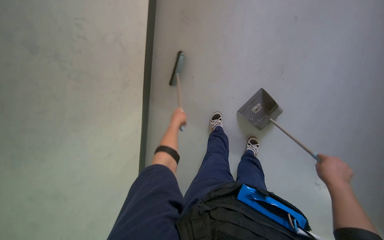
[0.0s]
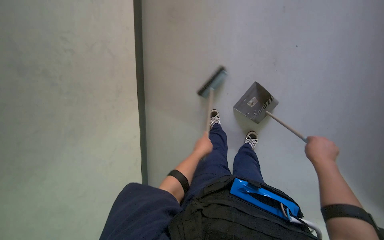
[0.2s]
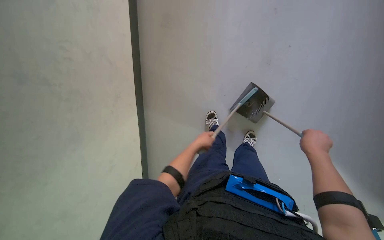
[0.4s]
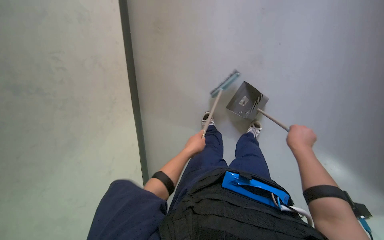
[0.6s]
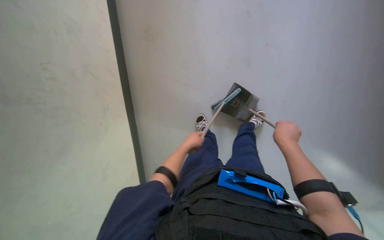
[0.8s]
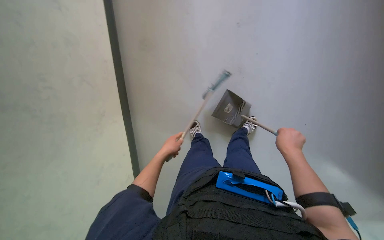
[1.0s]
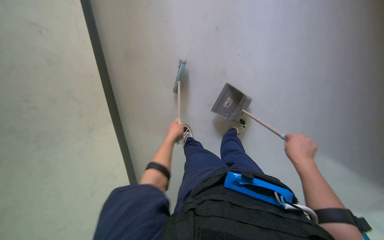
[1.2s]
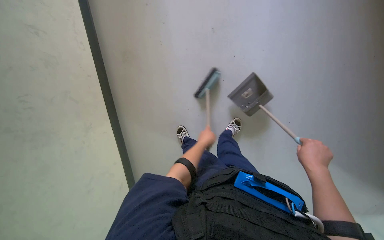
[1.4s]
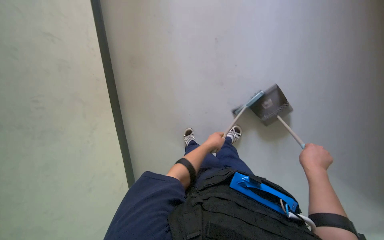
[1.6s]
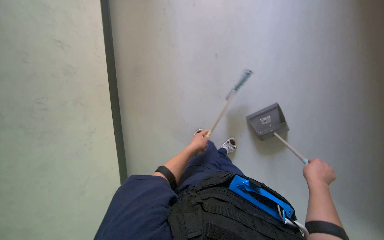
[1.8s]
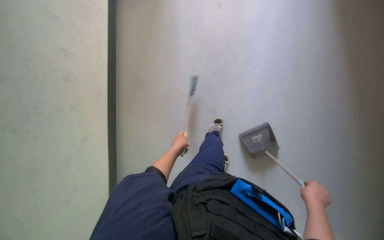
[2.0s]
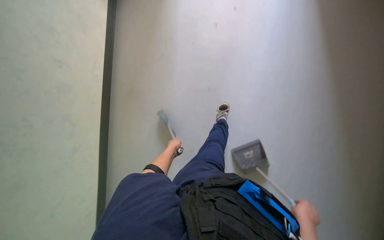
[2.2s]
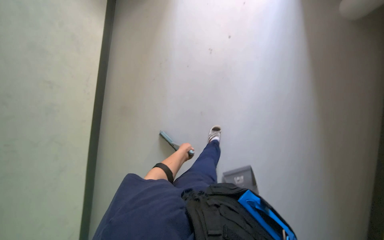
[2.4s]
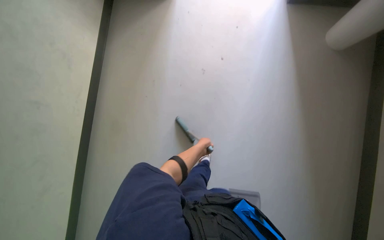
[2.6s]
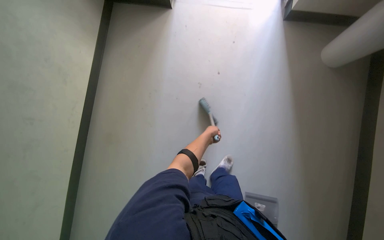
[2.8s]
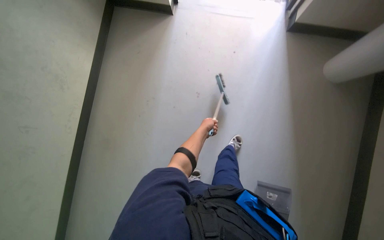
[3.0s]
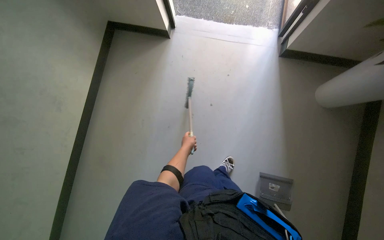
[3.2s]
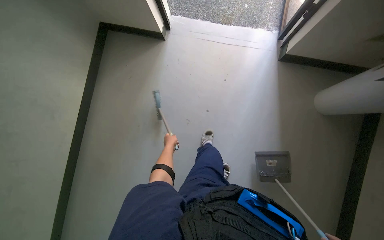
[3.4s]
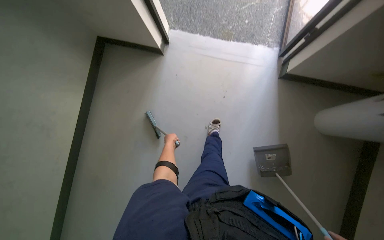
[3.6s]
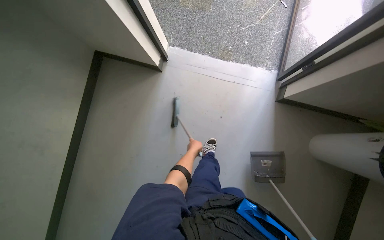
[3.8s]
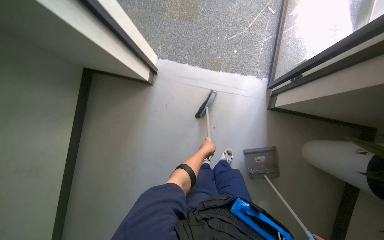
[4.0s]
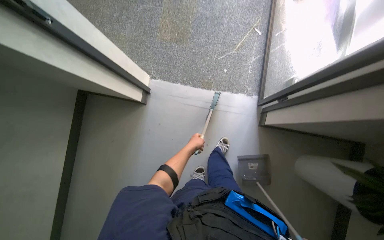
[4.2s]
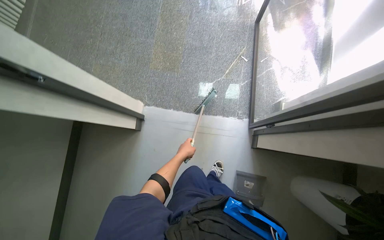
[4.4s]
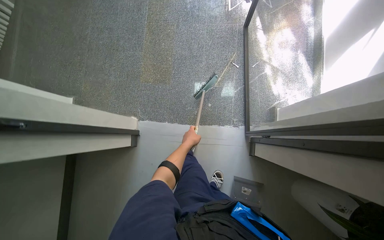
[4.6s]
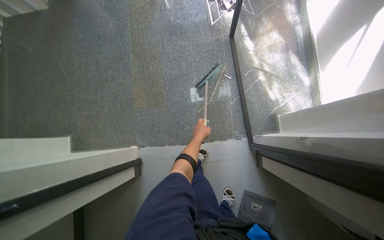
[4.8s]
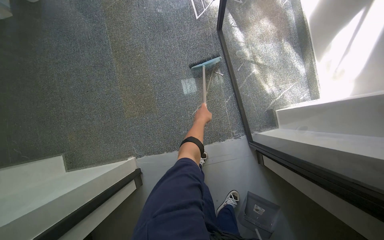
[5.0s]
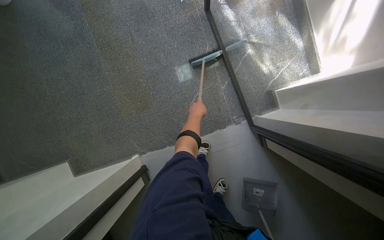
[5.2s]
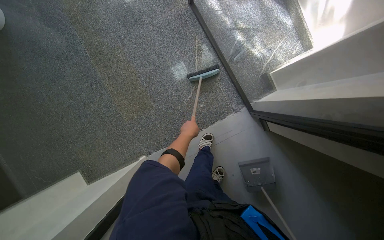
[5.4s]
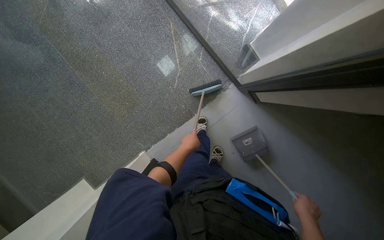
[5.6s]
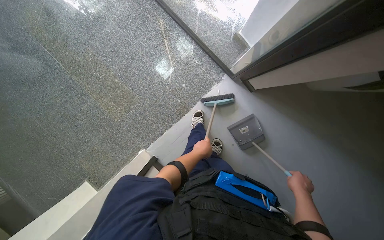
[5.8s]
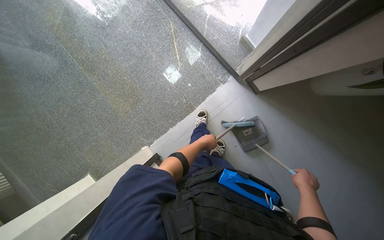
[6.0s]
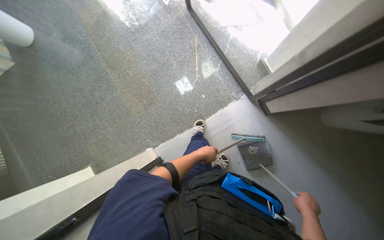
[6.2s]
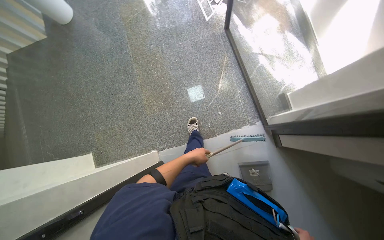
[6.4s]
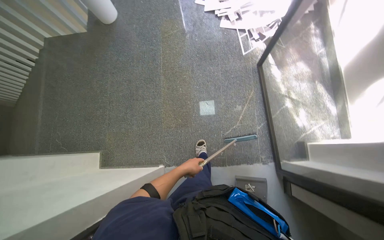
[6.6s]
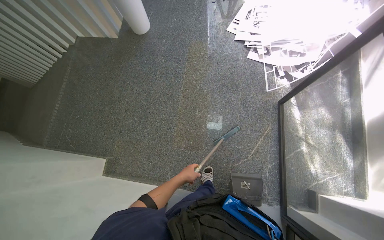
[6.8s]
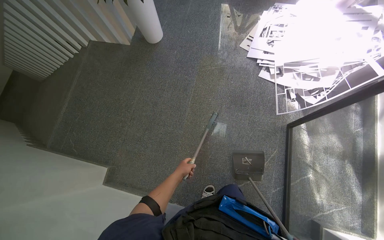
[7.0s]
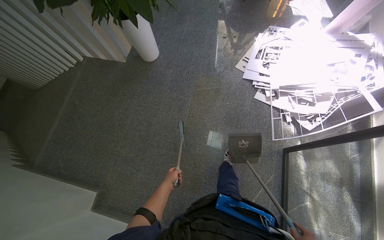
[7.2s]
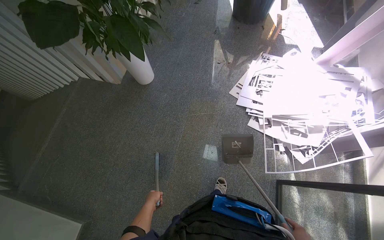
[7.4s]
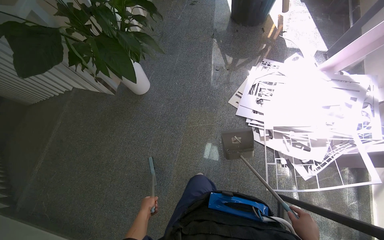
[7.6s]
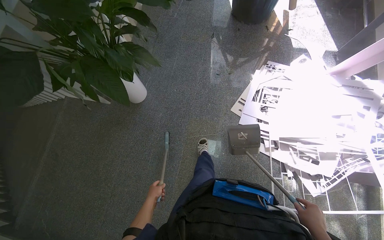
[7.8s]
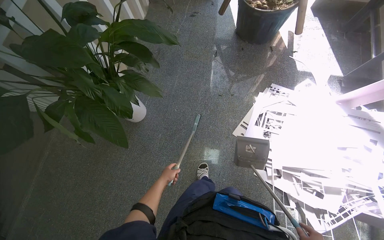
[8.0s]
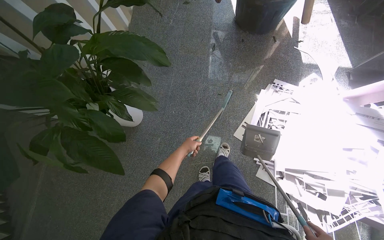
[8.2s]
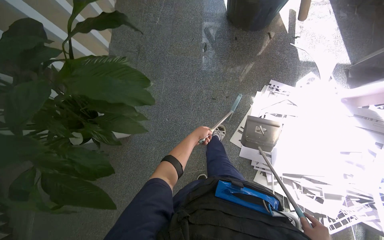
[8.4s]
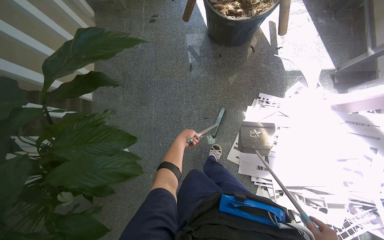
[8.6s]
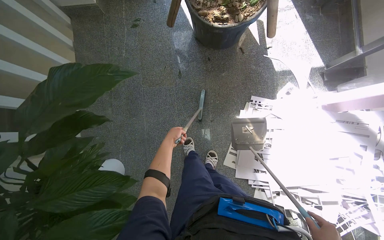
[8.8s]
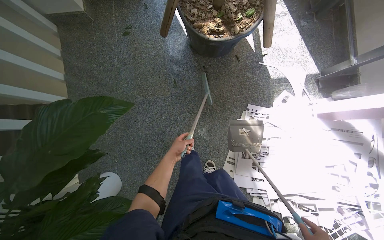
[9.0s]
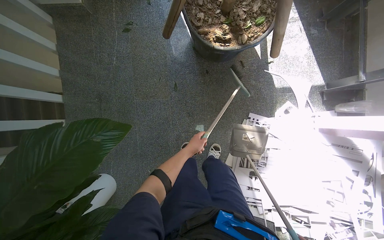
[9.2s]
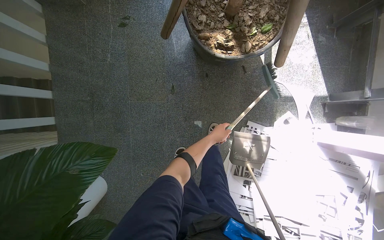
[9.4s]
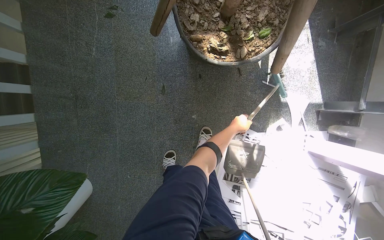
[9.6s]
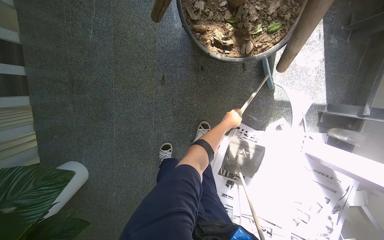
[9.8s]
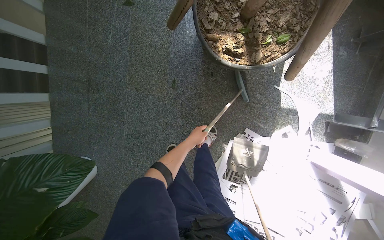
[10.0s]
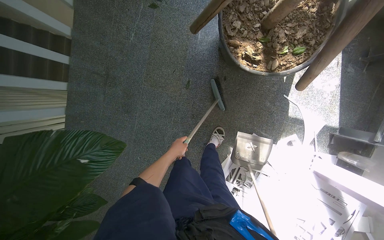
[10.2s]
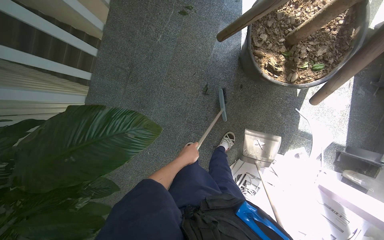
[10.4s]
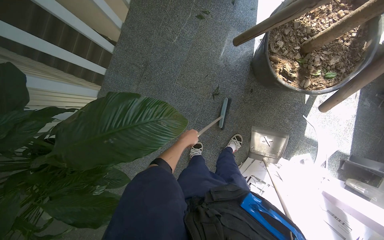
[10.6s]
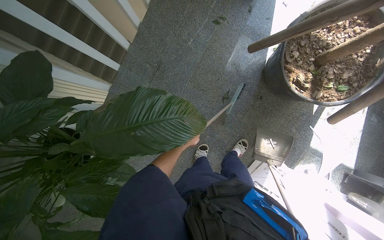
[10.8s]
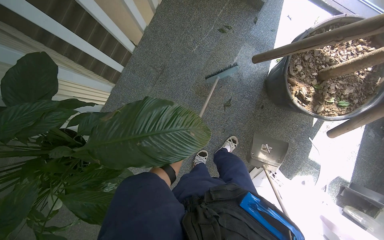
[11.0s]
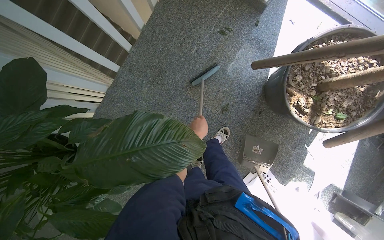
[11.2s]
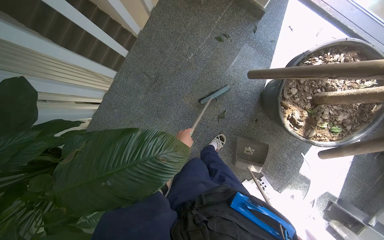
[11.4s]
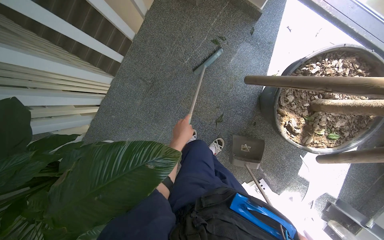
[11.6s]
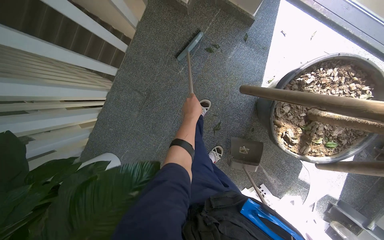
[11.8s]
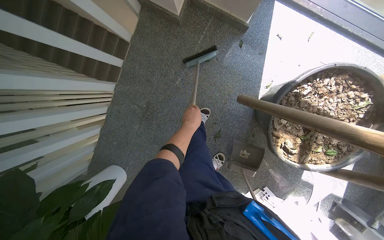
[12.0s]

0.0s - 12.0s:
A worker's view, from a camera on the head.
Job: sweeping floor.
The whole recording: Sweeping office floor. The worker sweeps the office floor with a broom and collects debris with a dustpan.
0.0s - 1.6s: The head turns to the right by roughly 20 degrees. The left hand goes left and right, some 20 cm each way, reversing 2 times.
1.6s - 3.0s: The wearer looks approximately 25 degrees further upward. The left hand travels up the picture by about 50 cm, and travels to the left and back again, roughly 10 cm each way.
3.0s - 4.4s: The head travels approximately 80 cm.
4.4s - 6.0s: Everything in view rotates roughly 50 degrees counterclockwise.
6.0s - 7.6s: The head travels some 1 m. The camera pitches upward, by some 15 degrees. Everything in view rotates about 55 degrees clockwise.
7.6s - 9.0s: The camera travels roughly 1 m. The view tilts some 15 degrees downward.
9.0s - 10.4s: The scene rotates clockwise by some 30 degrees. The left hand moves about 35 cm to the right and comes back.
10.4s - 12.0s: The camera is carried roughly 50 cm.

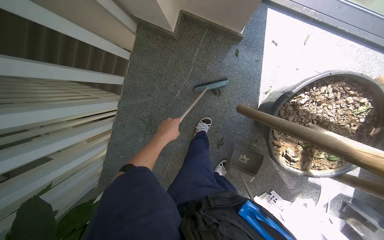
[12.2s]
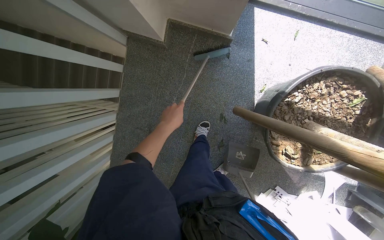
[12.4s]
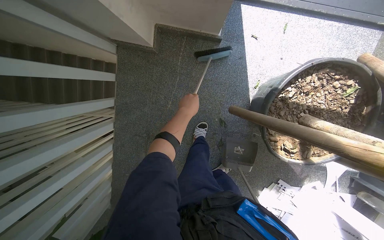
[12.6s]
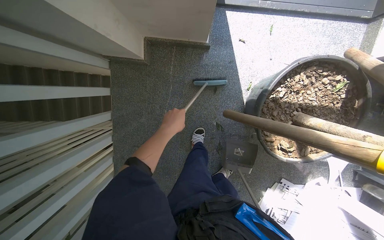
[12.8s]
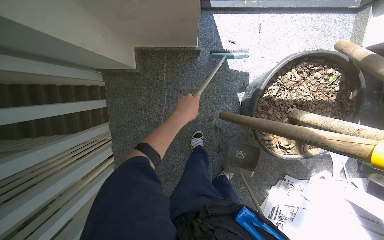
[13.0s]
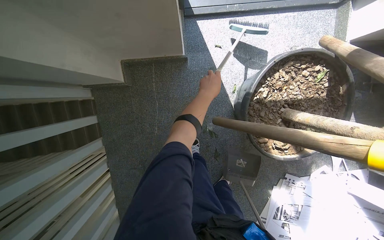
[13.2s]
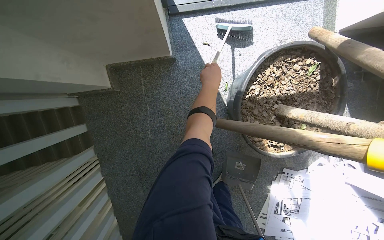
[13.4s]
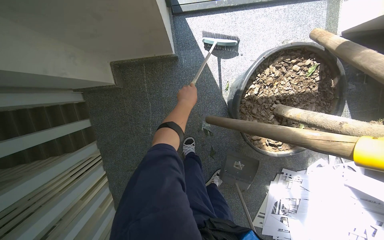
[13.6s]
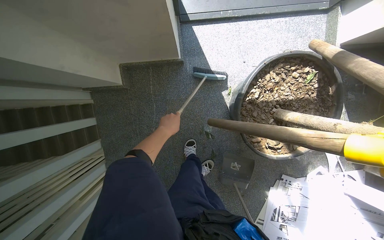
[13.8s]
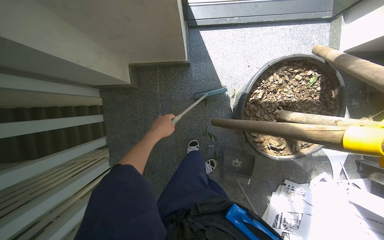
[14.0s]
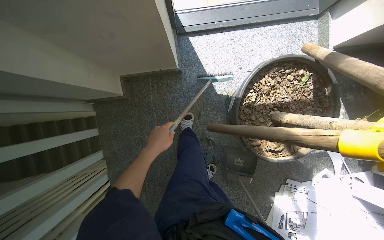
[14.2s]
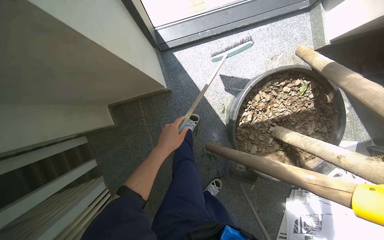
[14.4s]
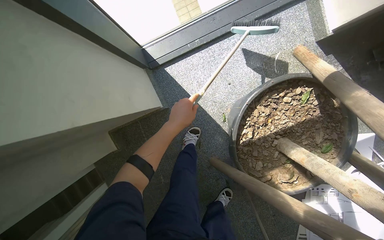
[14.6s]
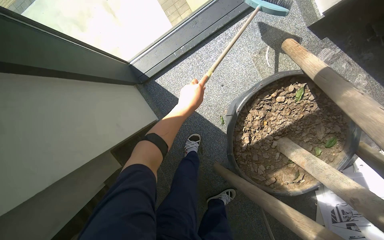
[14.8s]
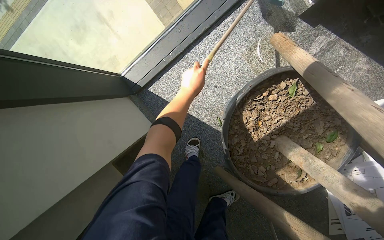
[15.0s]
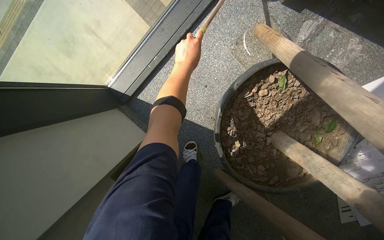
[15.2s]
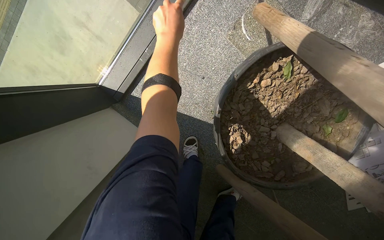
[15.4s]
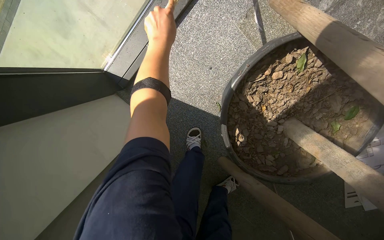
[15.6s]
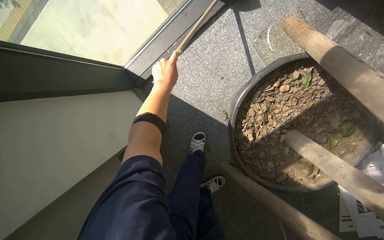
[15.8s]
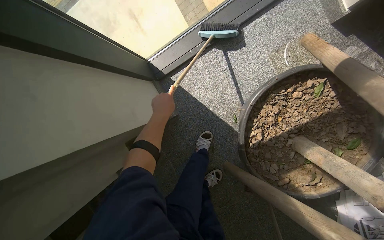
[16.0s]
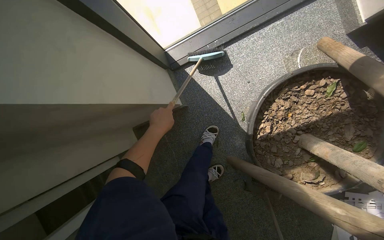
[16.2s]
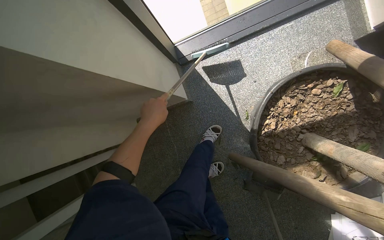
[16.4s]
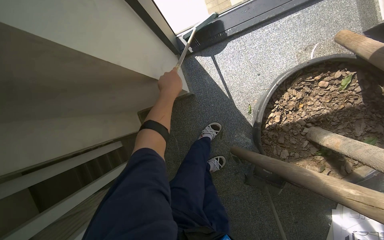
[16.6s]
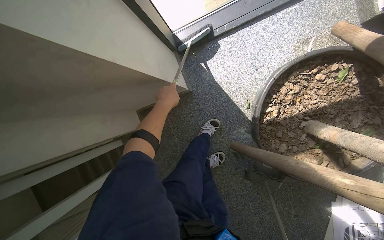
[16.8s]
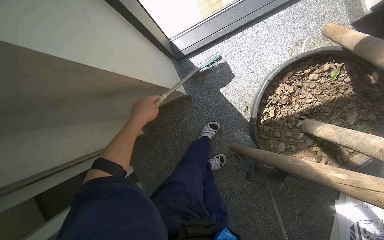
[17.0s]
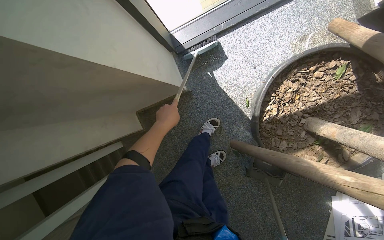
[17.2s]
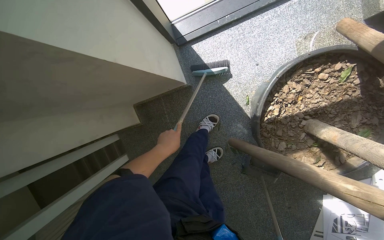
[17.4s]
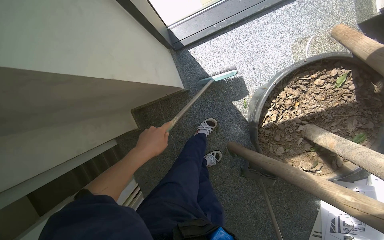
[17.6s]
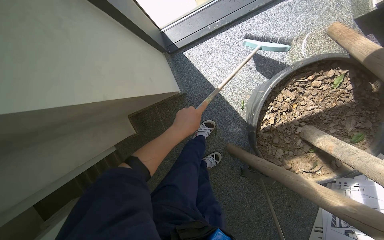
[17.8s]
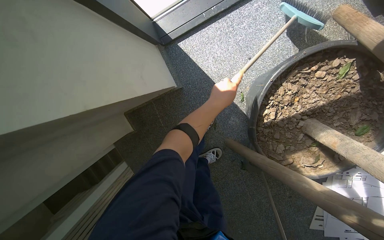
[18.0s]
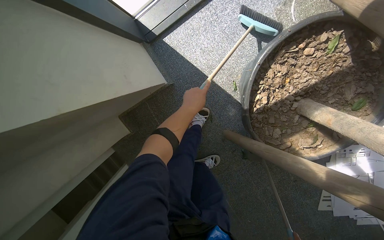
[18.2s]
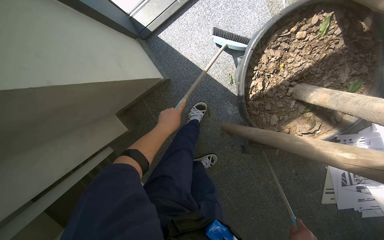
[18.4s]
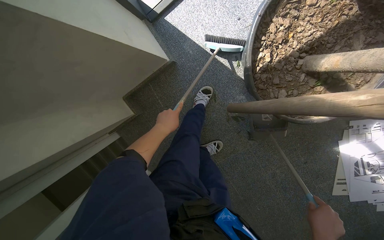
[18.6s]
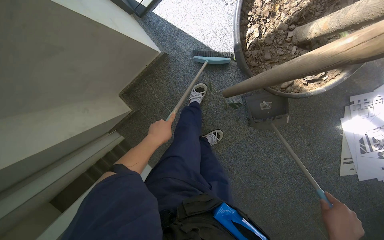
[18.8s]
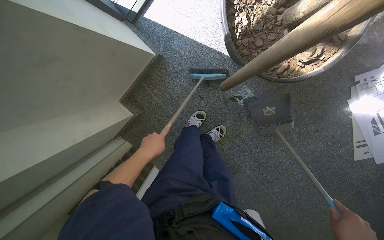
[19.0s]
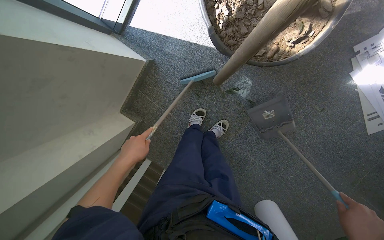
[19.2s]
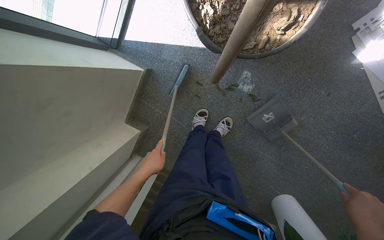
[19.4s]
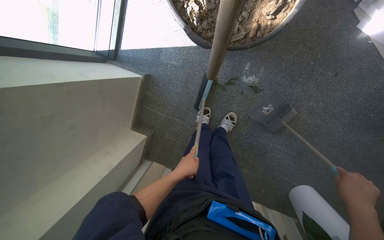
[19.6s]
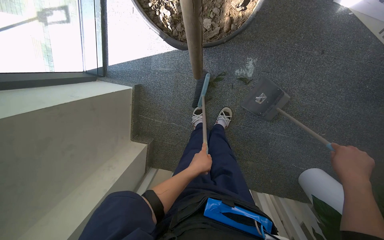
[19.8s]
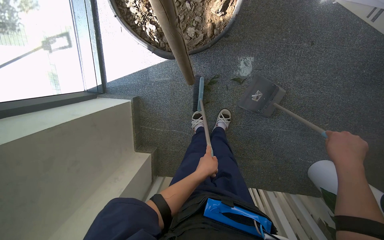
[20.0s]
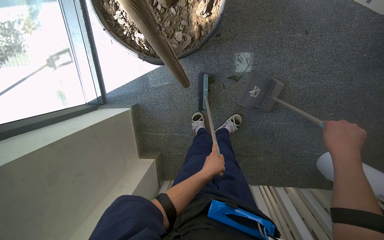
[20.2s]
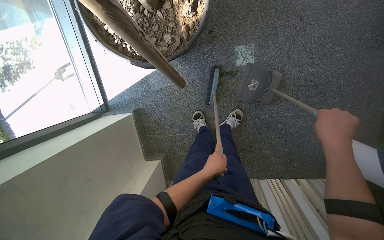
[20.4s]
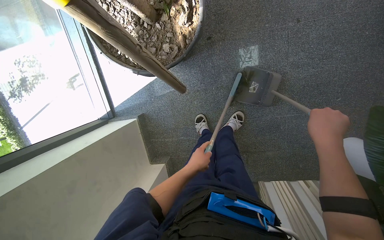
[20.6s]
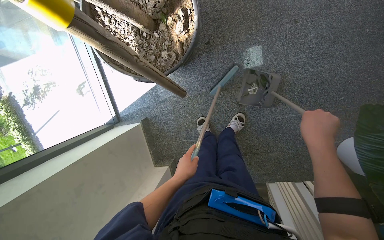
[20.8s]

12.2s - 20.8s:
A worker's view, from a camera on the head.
Job: sweeping floor.
The whole recording: Sweeping office floor. The worker sweeps the office floor with a broom and collects debris with a dustpan.
12.2s - 13.6s: The scene turns some 30 degrees counterclockwise in the picture.
13.6s - 15.0s: The wearer moves approximately 50 cm. Everything in view rotates some 30 degrees counterclockwise.
15.0s - 16.6s: The left hand goes up and down the picture, some 25 cm each way, reversing 2 times.
16.6s - 18.0s: The left hand shifts approximately 20 cm to the right.
18.0s - 19.4s: The wearer moves approximately 40 cm. The scene rotates counterclockwise by roughly 35 degrees.
19.4s - 20.8s: The camera is aimed roughly 20 degrees further to the left. Everything in view rotates about 35 degrees counterclockwise.
